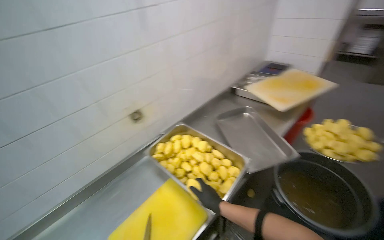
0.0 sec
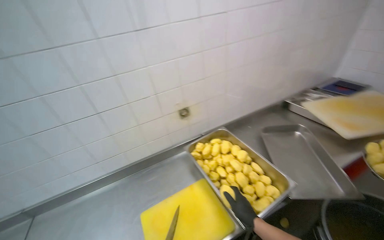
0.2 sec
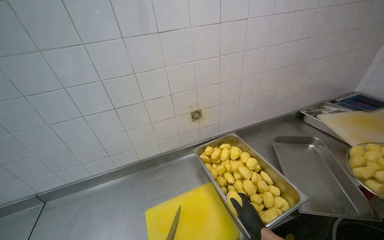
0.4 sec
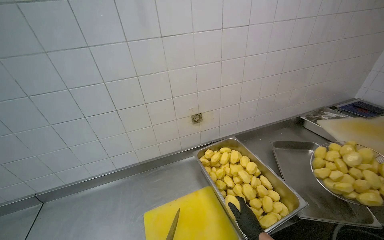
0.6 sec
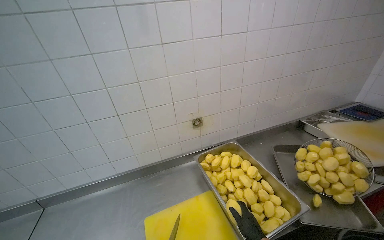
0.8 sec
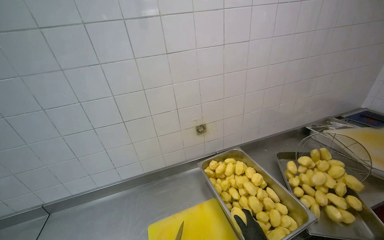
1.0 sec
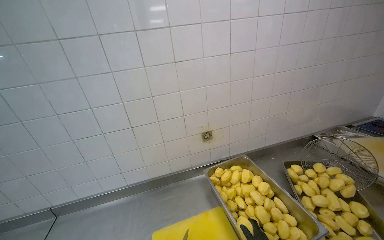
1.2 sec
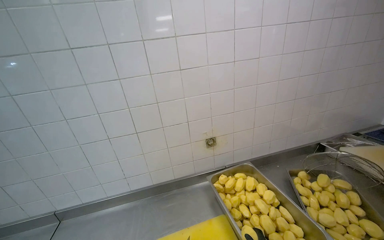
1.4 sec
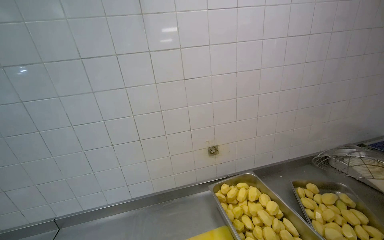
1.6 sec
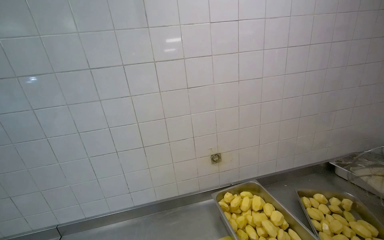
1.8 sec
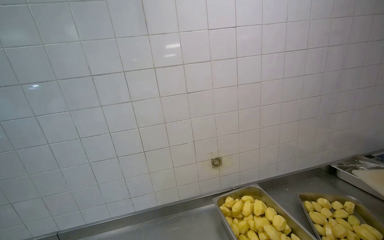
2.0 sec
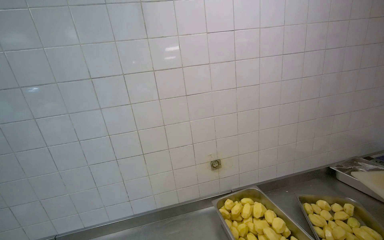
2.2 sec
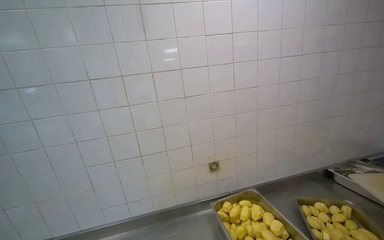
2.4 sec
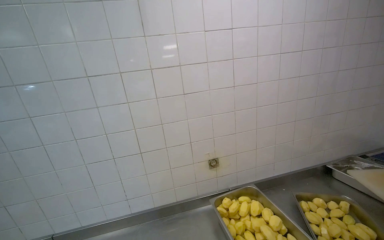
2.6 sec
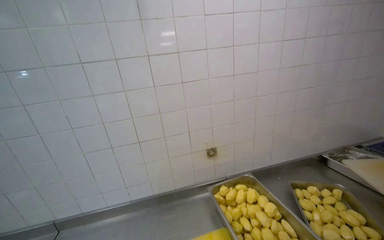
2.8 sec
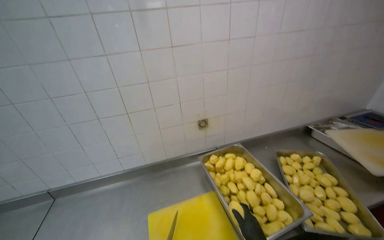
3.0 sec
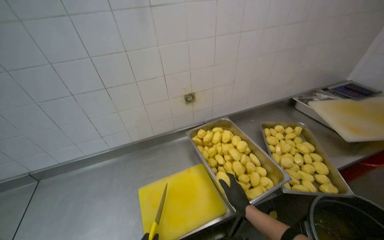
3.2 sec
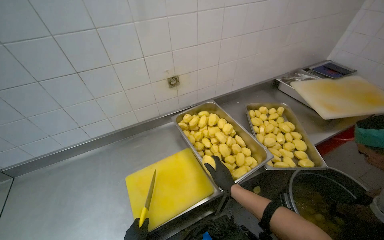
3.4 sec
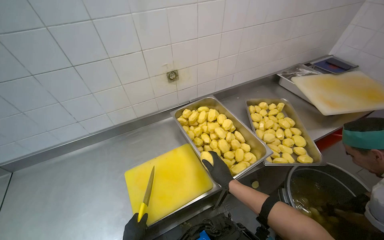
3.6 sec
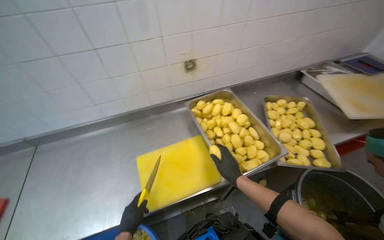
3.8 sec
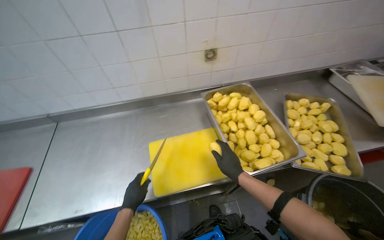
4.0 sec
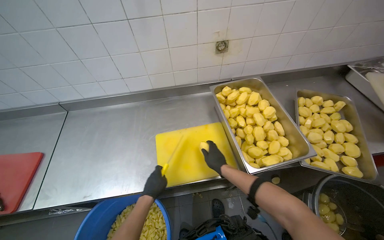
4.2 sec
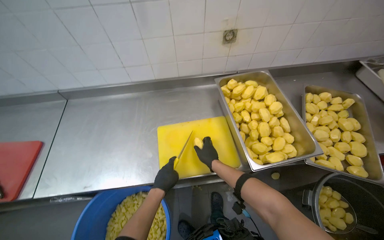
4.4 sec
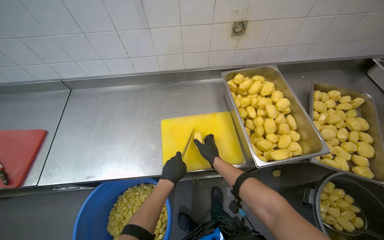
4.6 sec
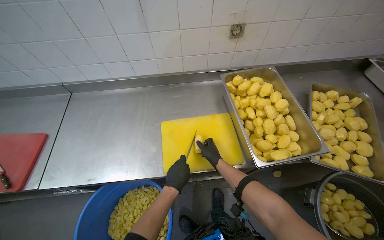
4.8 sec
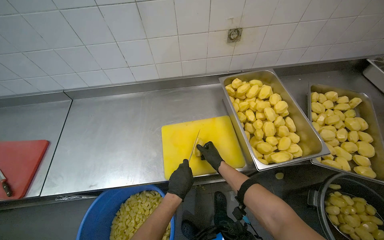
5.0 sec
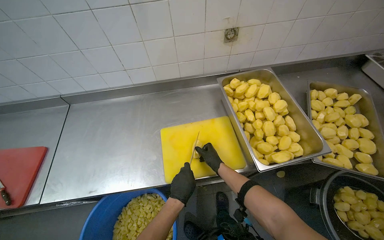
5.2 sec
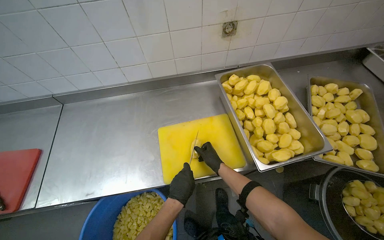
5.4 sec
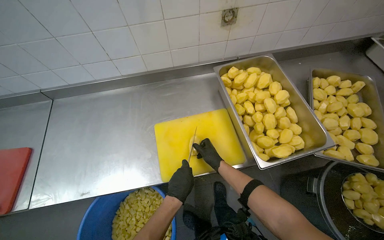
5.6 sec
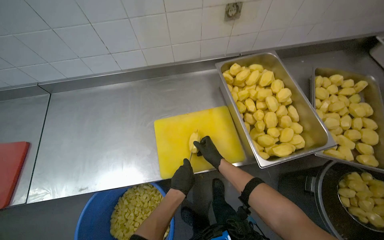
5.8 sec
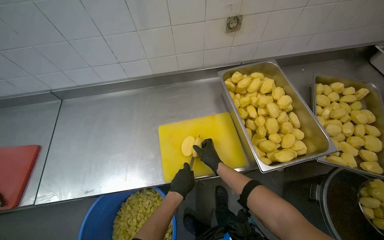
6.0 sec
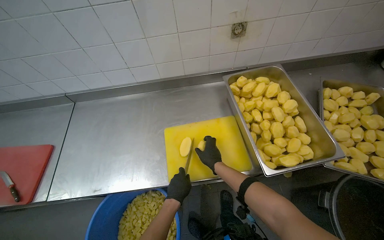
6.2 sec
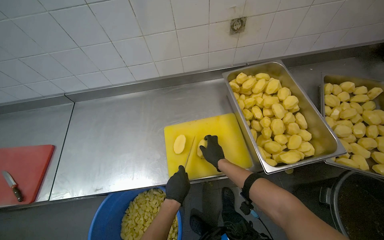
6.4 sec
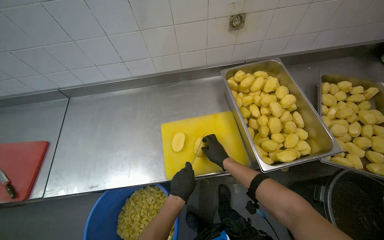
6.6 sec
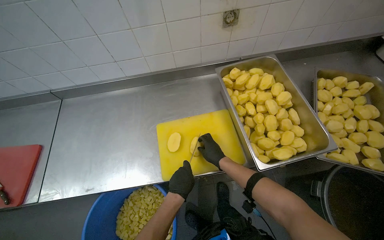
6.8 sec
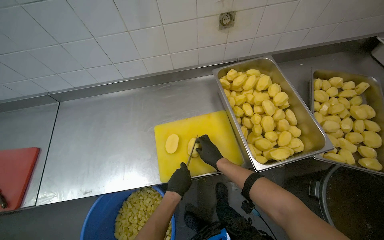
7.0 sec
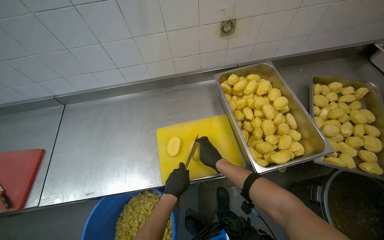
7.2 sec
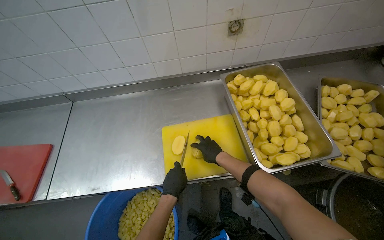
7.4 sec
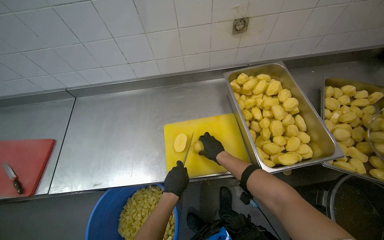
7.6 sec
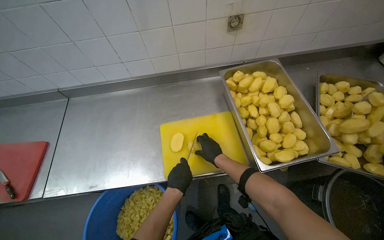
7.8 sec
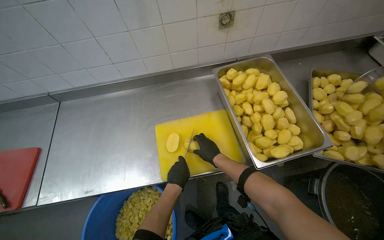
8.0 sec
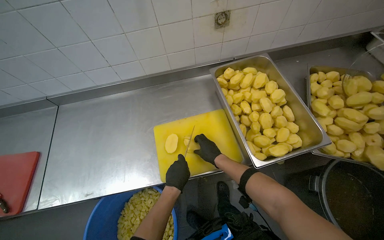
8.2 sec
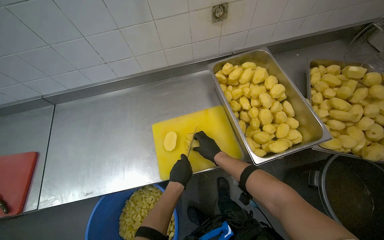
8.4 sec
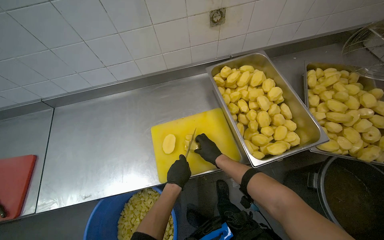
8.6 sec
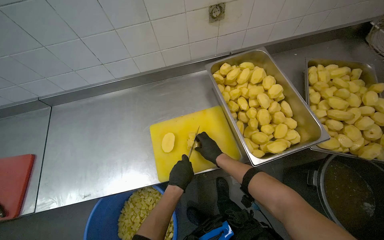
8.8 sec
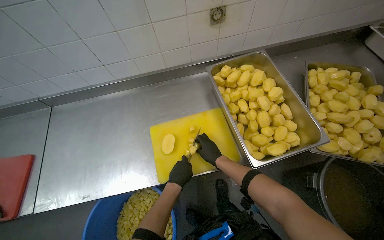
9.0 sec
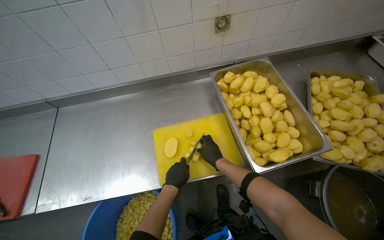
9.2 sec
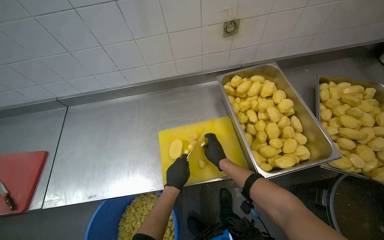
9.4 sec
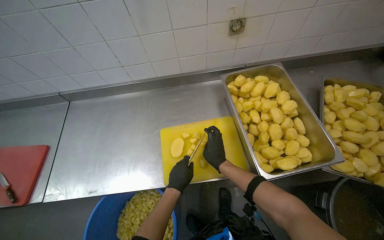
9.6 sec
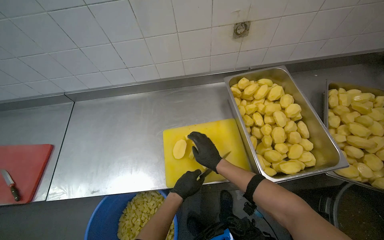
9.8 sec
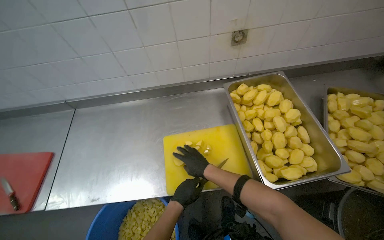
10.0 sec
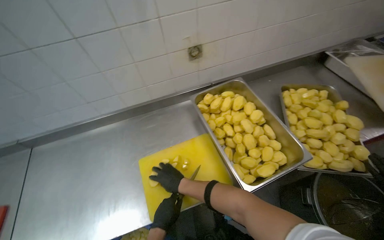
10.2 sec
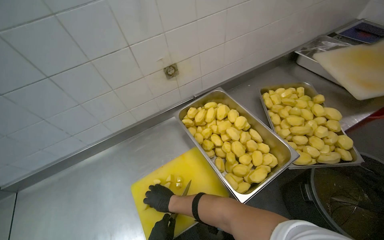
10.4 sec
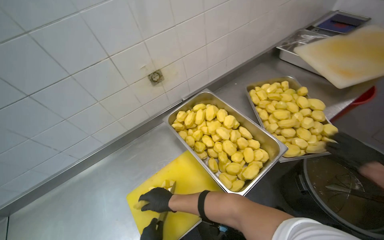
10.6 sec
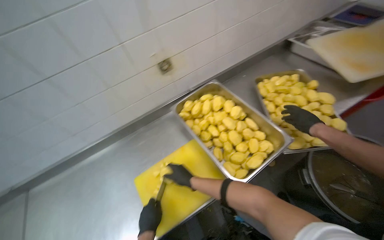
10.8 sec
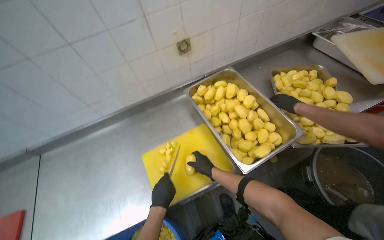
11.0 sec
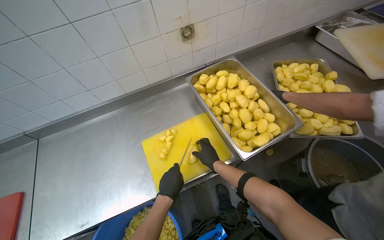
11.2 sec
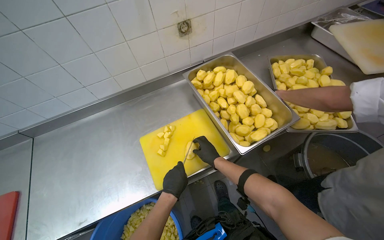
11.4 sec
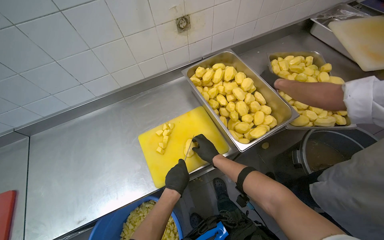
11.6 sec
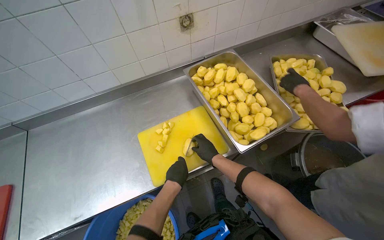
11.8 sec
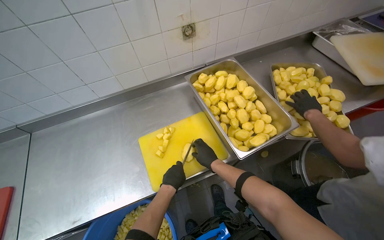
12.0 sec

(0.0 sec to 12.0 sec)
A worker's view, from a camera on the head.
Job: preparing food.
The whole recording: Cutting peeled potatoes into cubes. The worker continues cutting peeled potatoes into cubes on a yellow cutting board.
0.0 sec - 1.6 sec: The head rotates approximately 30 degrees to the left. The view tips upward by about 15 degrees.
3.0 sec - 4.4 sec: The wearer looks some 30 degrees further downward.
4.4 sec - 7.6 sec: The hands stay close to where they were, moving slightly.
7.6 sec - 9.0 sec: The hands work in one place, with small movements.
9.0 sec - 10.4 sec: The wearer looks about 10 degrees further upward. The right hand travels to the left by some 10 cm.
10.4 sec - 12.0 sec: The right hand moves to the right, some 15 cm.

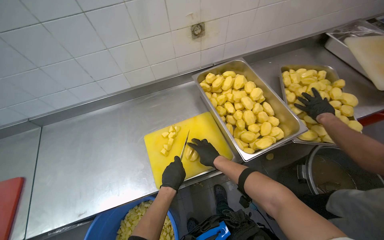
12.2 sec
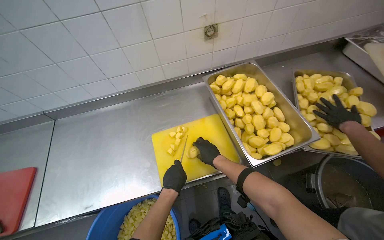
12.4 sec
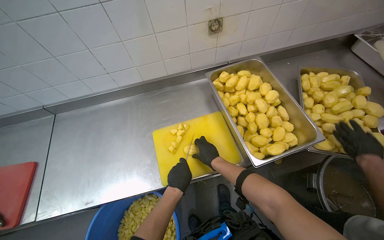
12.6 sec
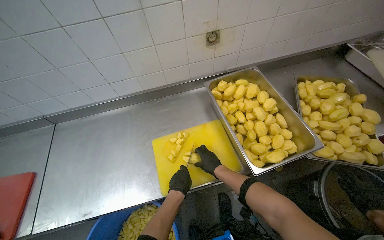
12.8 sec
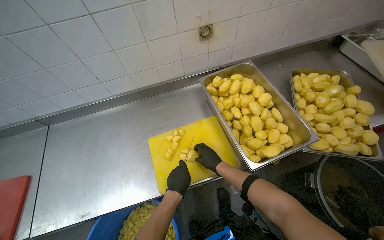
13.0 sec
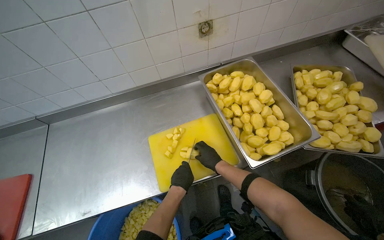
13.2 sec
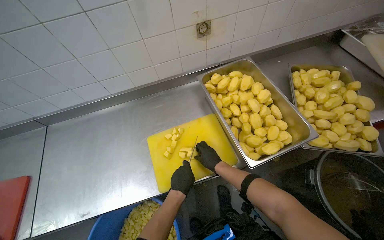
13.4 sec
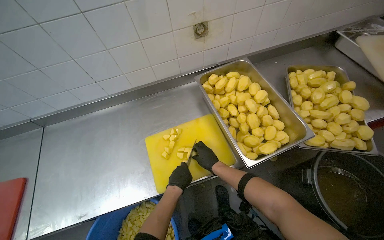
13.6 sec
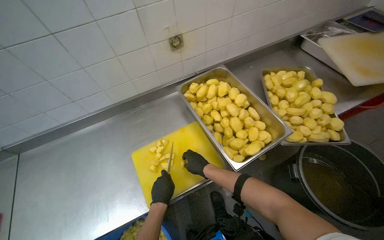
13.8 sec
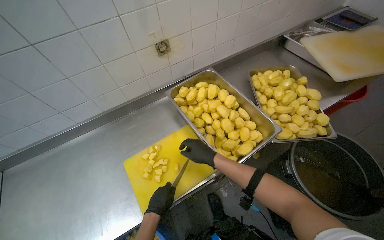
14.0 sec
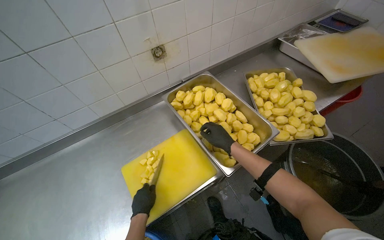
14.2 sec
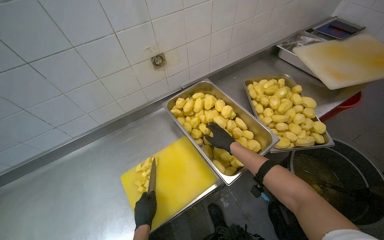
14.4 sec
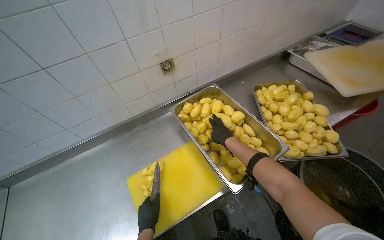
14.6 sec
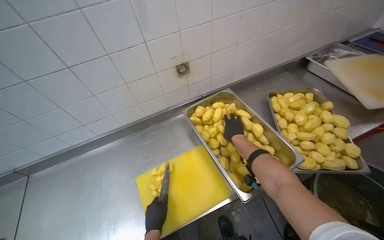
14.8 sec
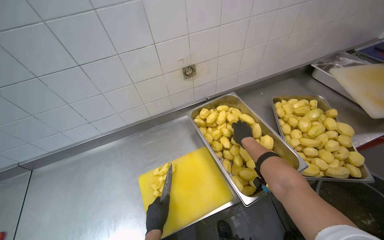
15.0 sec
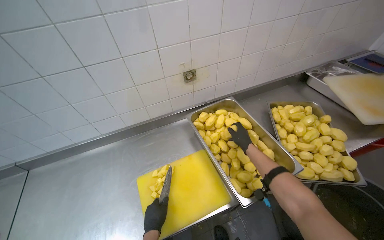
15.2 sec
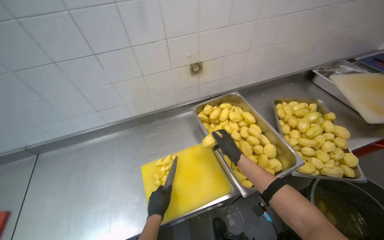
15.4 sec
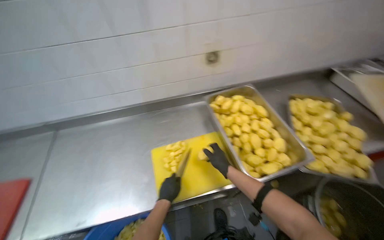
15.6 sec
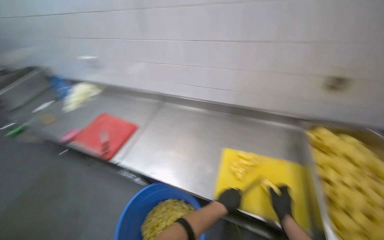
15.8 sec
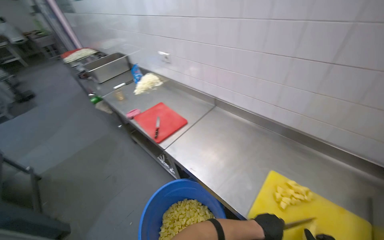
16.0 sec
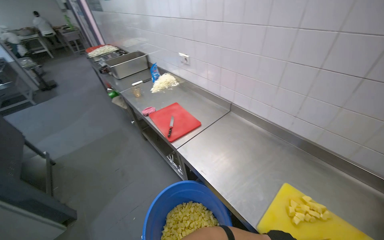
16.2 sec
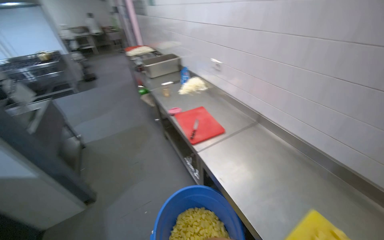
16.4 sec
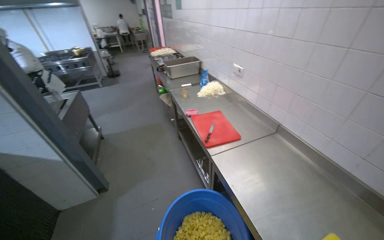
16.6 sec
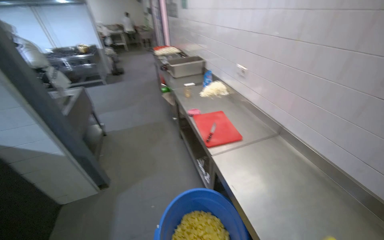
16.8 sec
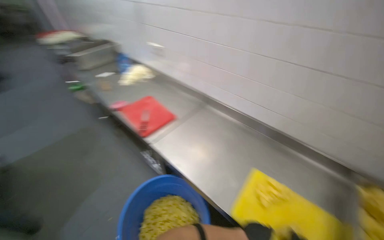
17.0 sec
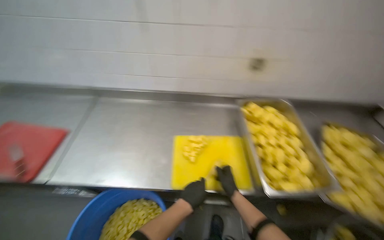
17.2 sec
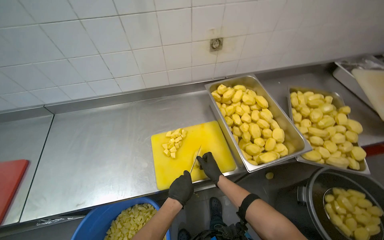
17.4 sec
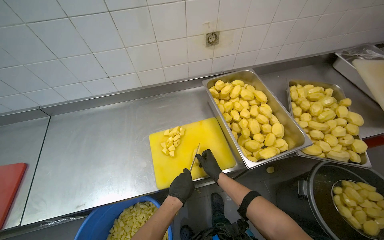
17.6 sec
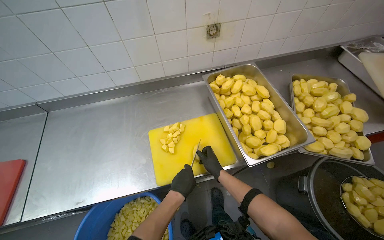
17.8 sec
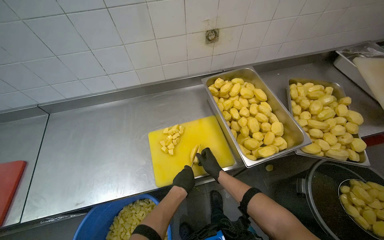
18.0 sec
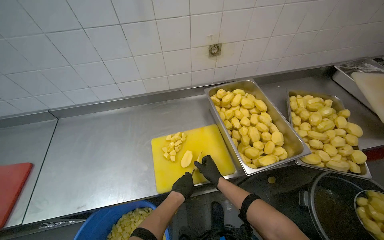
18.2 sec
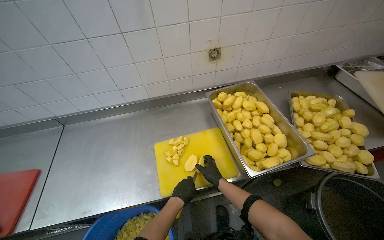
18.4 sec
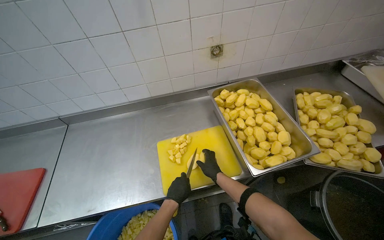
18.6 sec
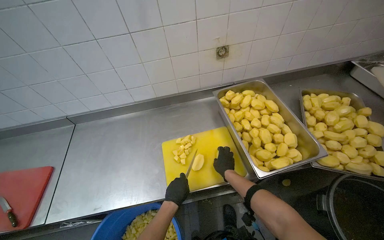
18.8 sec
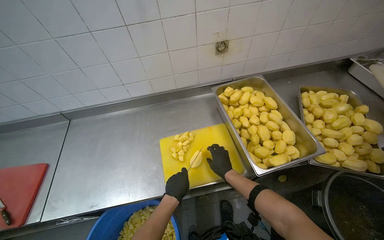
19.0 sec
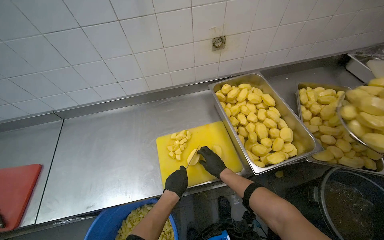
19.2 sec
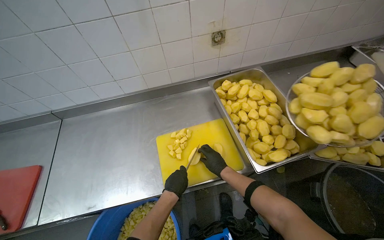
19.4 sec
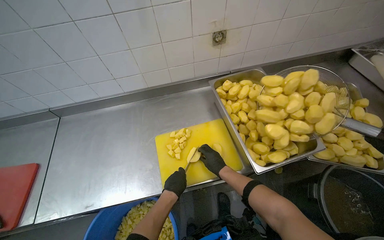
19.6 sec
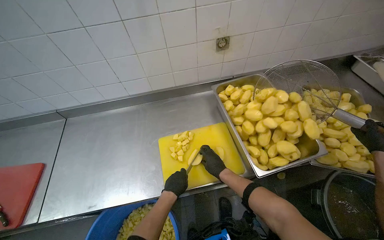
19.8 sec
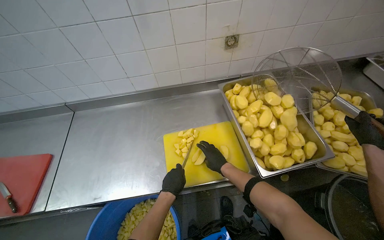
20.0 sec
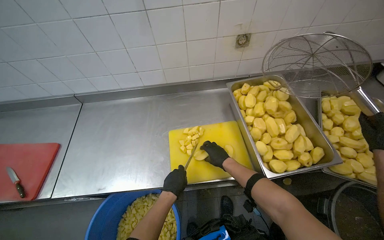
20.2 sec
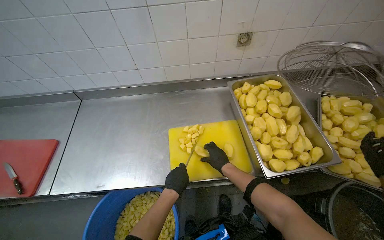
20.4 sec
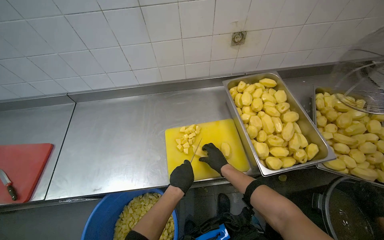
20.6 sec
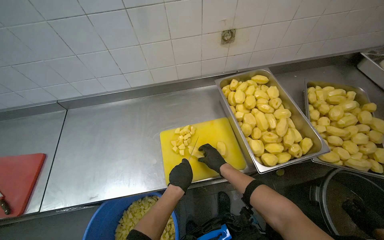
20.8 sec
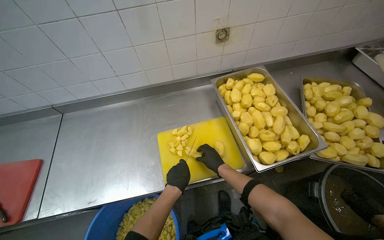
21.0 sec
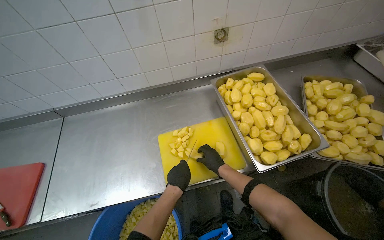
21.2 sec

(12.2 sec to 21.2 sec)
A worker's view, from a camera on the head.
Job: preparing food.
The whole recording: Cutting peeled potatoes into cubes. The worker continues cutting peeled potatoes into cubes on a yellow cutting board.
12.2 sec - 13.8 sec: The hands make small movements and keep their place.
13.8 sec - 15.2 sec: The right hand goes approximately 25 cm up the picture and to the right.
15.2 sec - 16.6 sec: The head travels approximately 40 cm. The wearer looks about 85 degrees further to the left.
16.6 sec - 18.2 sec: The head rotates roughly 80 degrees to the right. The view tips downward by approximately 20 degrees.
18.2 sec - 21.2 sec: The hands make small movements and keep their place.
